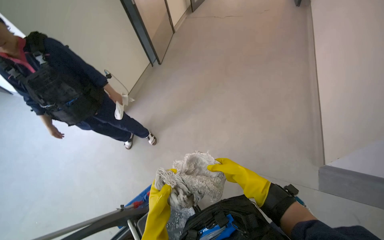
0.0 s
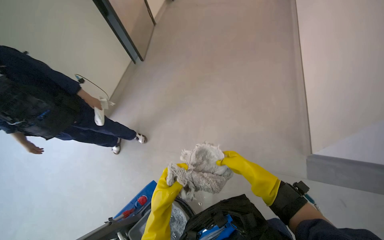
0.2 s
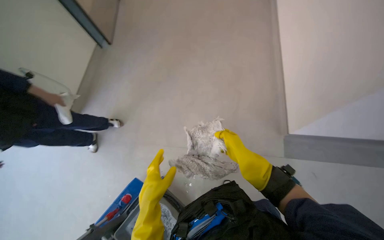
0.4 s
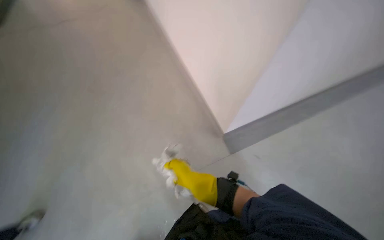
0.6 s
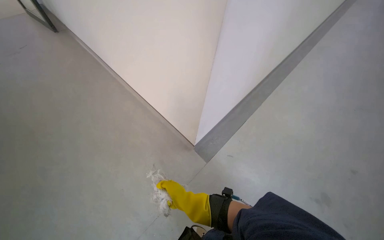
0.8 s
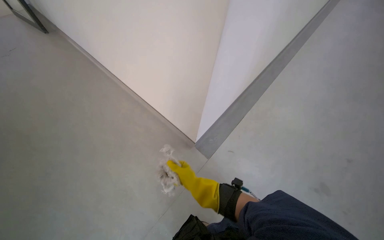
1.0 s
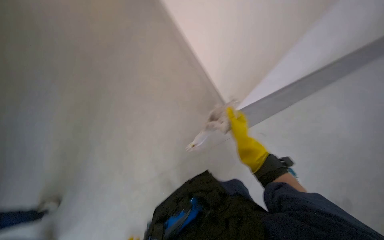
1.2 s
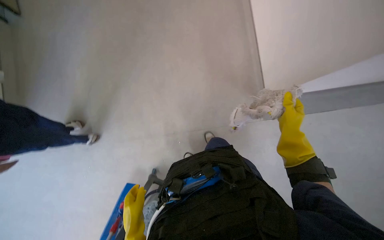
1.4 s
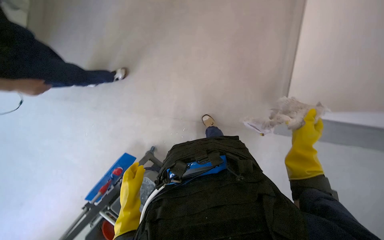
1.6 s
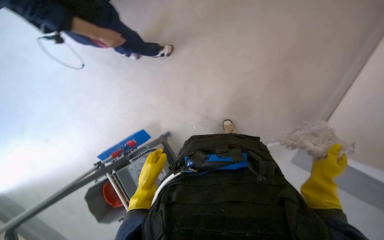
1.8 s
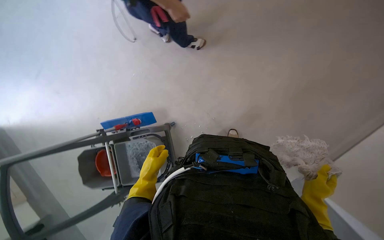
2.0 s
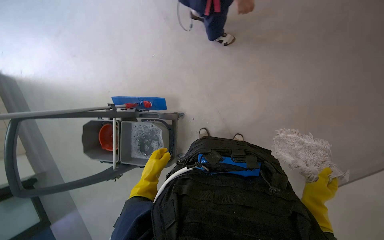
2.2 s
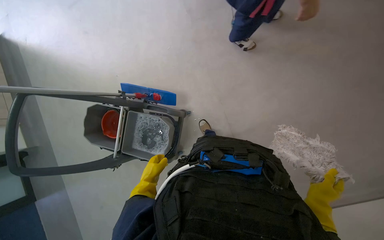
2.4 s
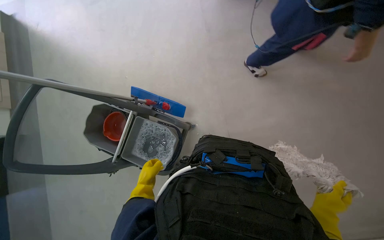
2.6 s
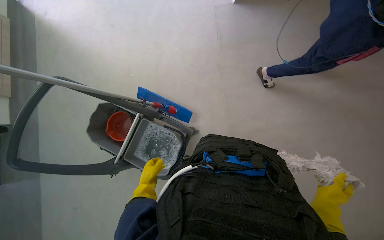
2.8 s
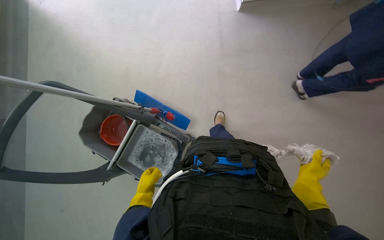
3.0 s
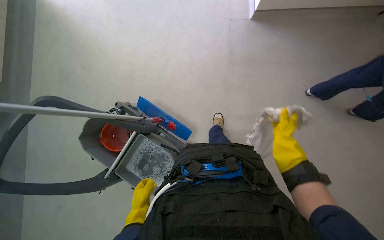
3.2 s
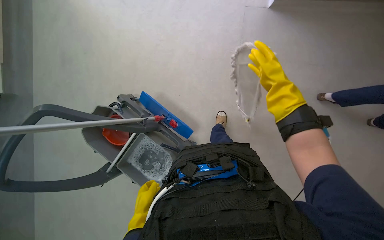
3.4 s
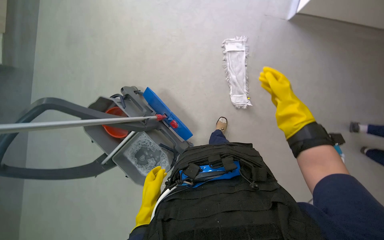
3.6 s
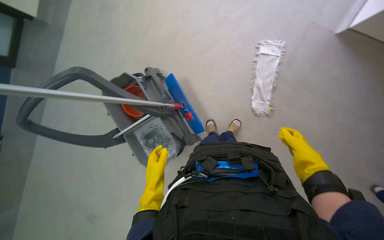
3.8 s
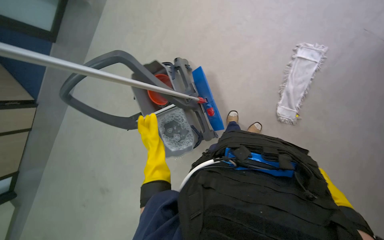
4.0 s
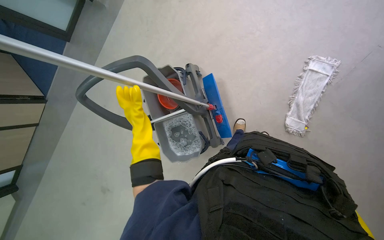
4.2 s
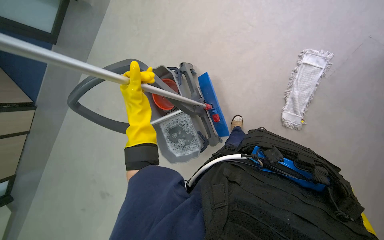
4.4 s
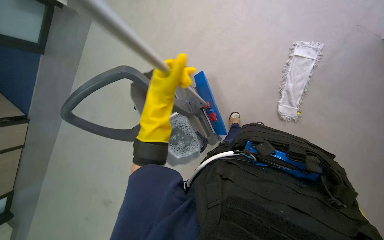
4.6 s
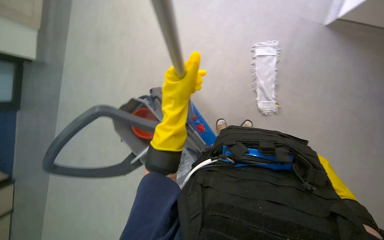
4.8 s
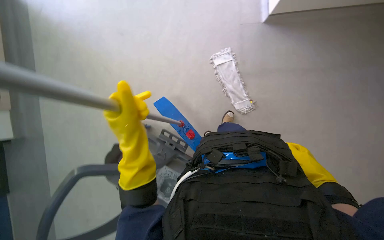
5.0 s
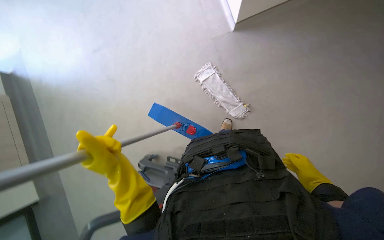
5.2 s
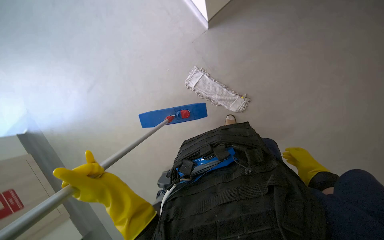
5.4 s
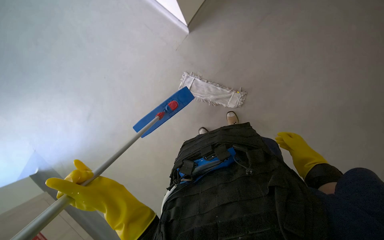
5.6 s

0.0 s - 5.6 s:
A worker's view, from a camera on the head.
Job: preparing cleaning supplies.
The whole recording: Preparing mop for cleaning. Prepares the mop for cleaning by dipping and wringing a cloth, then attaching it to the mop handle.
0.0 s - 1.4 s: The head rotates some 60 degrees to the right.
1.4 s - 2.8 s: The scene turns about 55 degrees clockwise in the picture.
2.8 s - 4.2 s: The scene turns about 35 degrees clockwise in the picture.
4.2 s - 5.6 s: The view tips upward by some 20 degrees. The scene rotates counterclockwise by approximately 70 degrees.

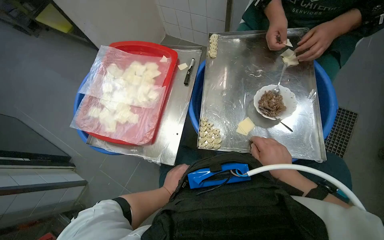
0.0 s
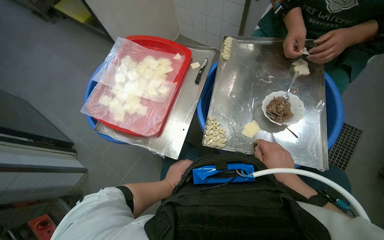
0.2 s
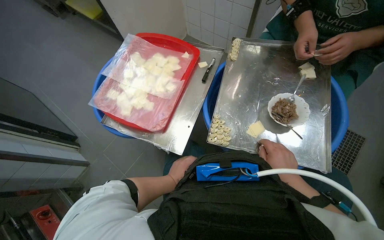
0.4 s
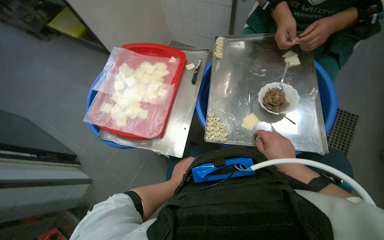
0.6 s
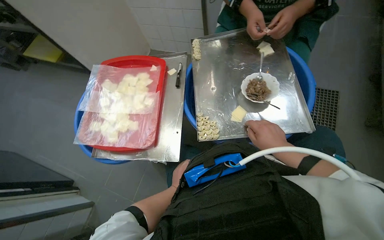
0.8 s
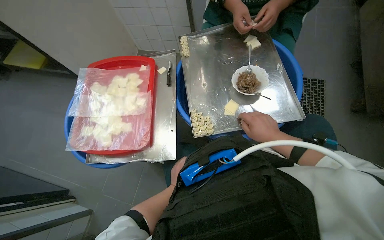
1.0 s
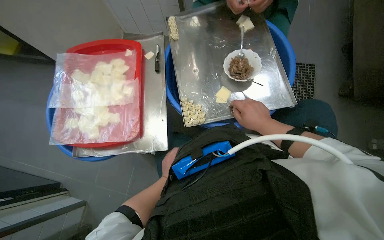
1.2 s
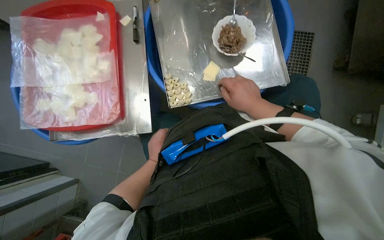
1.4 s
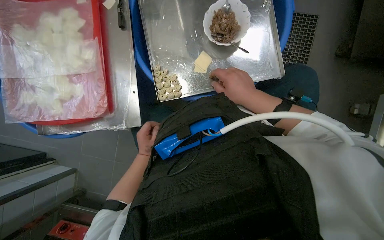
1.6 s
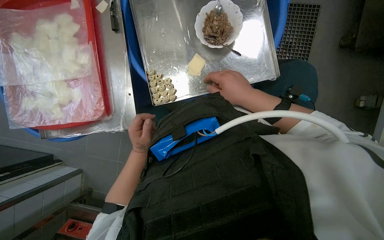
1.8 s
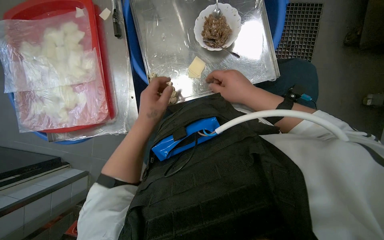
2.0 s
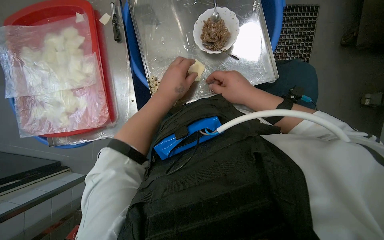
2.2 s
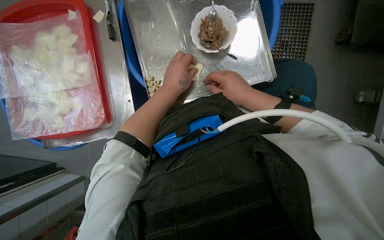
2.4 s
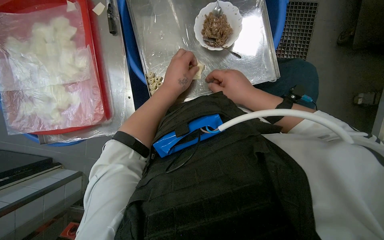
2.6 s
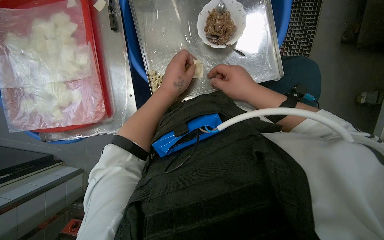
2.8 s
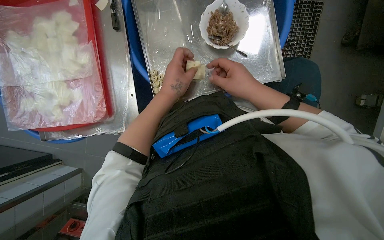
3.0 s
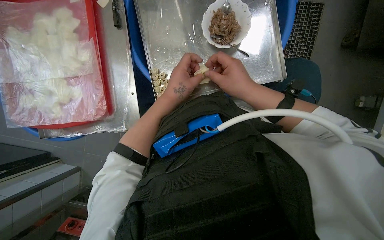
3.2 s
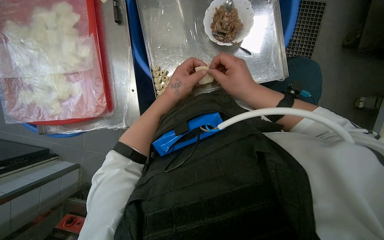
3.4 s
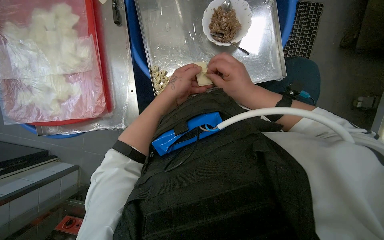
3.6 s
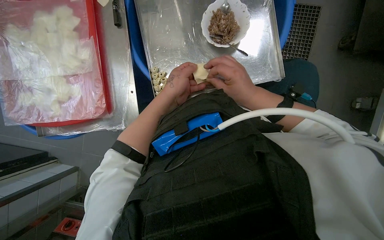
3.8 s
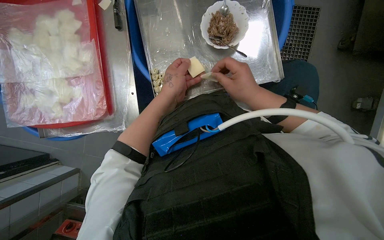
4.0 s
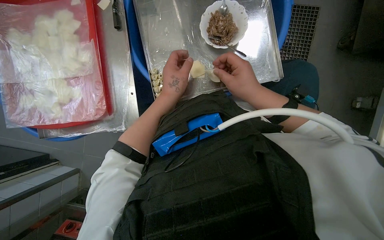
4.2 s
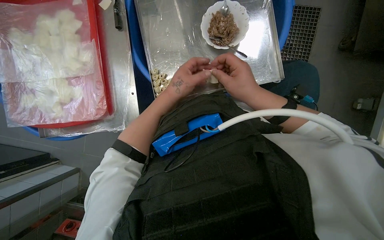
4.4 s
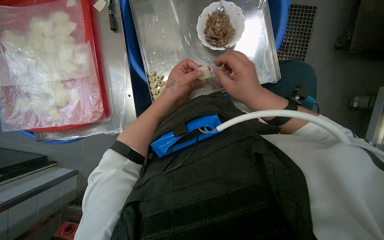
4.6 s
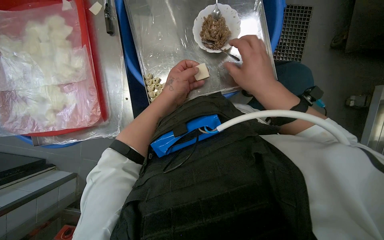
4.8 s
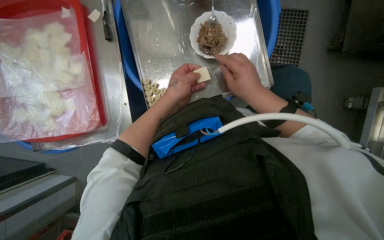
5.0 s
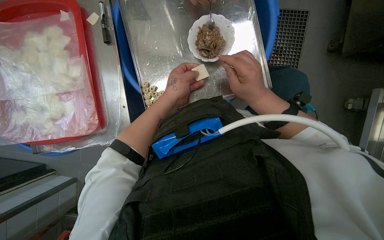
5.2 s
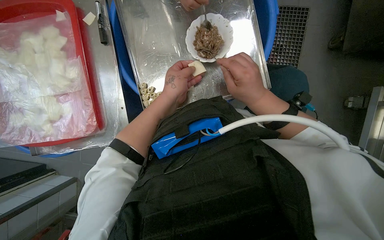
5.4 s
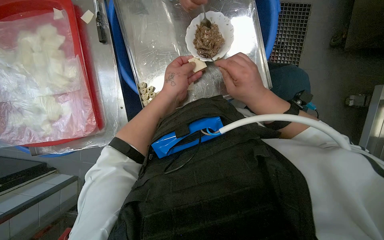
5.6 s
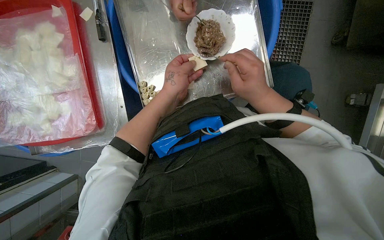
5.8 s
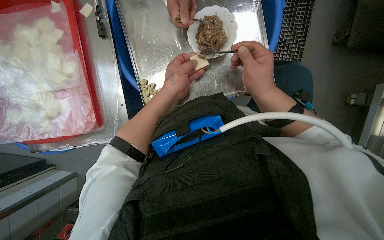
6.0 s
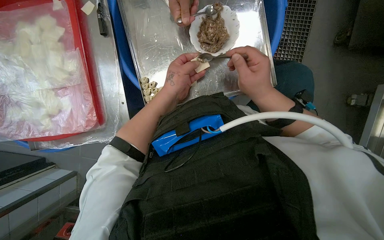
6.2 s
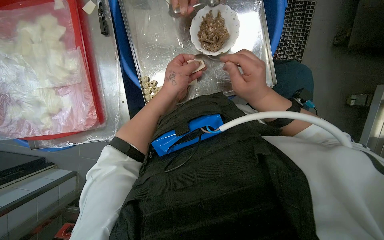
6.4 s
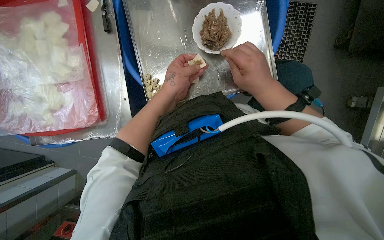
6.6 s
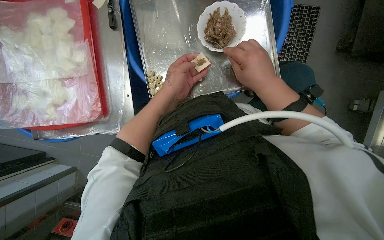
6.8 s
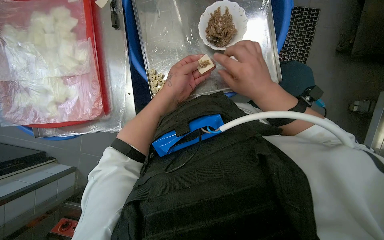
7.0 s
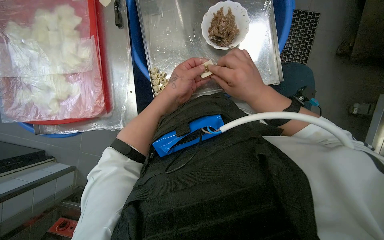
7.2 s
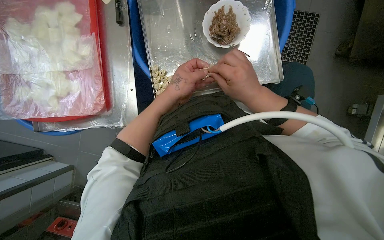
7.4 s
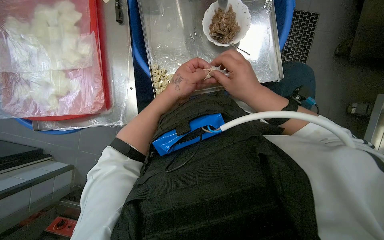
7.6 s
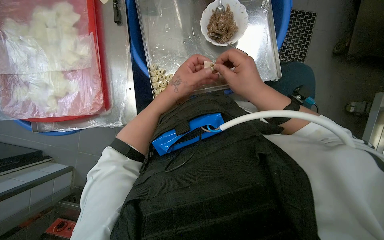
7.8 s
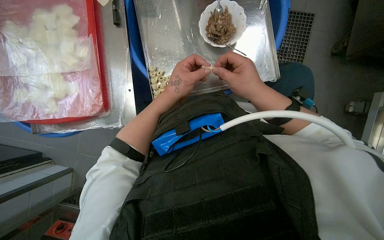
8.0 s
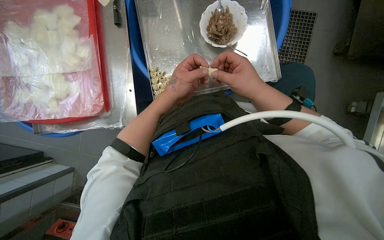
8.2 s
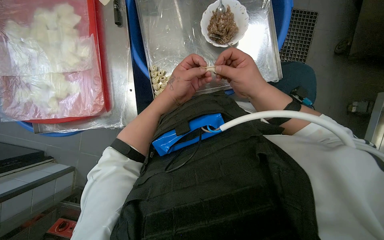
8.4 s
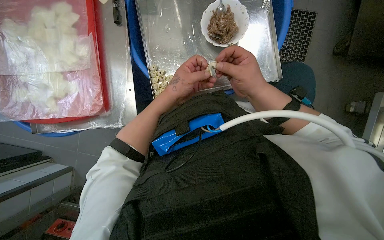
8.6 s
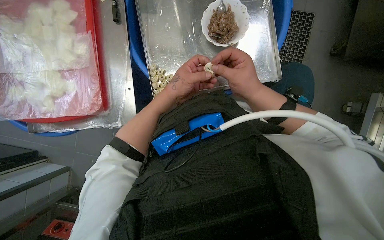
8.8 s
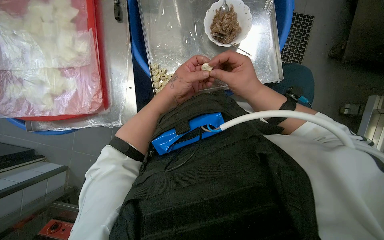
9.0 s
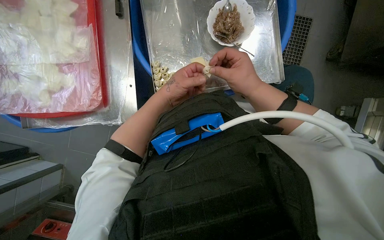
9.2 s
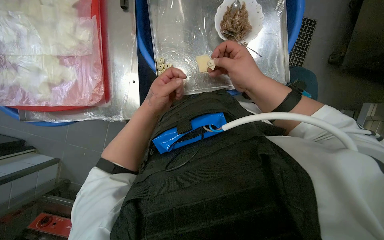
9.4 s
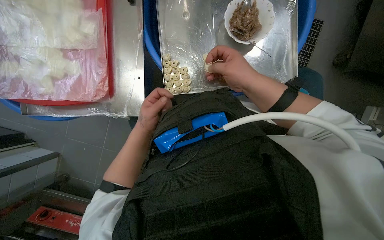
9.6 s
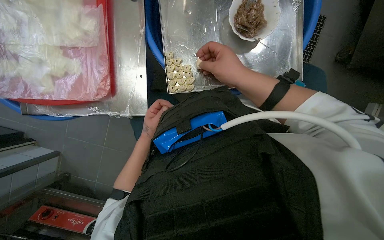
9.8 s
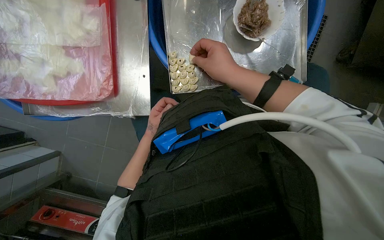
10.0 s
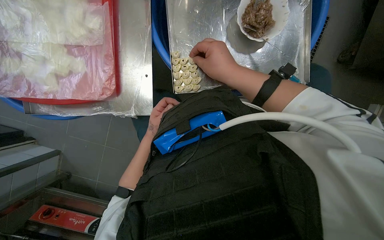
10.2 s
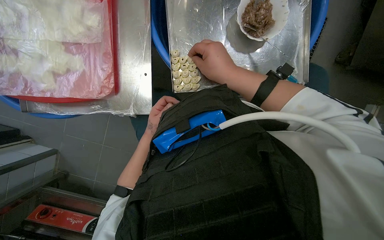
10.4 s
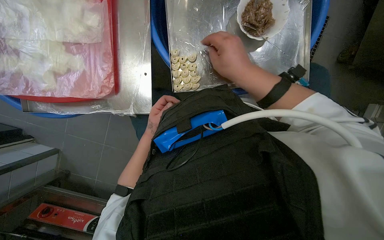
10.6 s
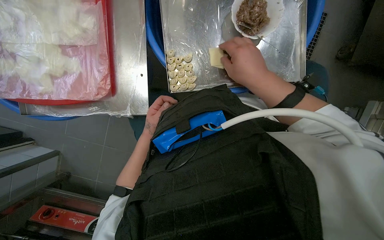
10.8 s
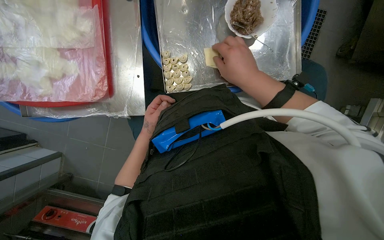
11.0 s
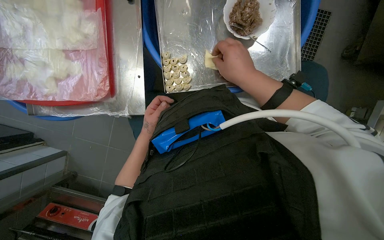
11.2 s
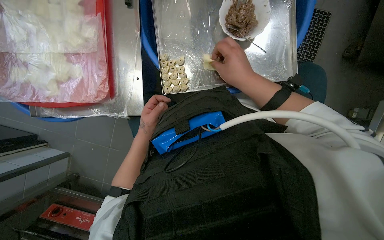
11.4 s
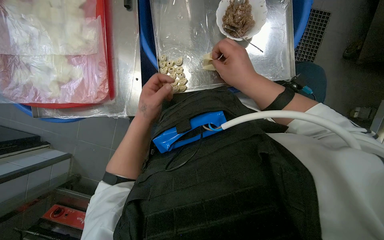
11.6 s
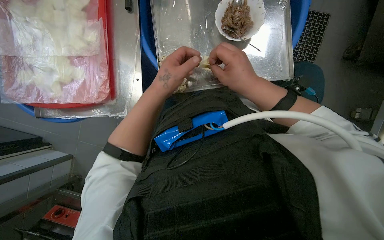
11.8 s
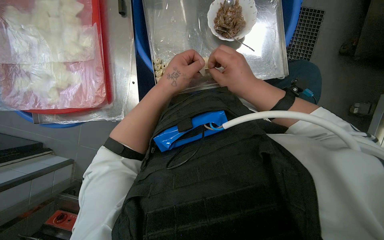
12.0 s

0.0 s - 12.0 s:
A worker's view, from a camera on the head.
Job: preparing food.
The whole recording: Making dumplings with meat filling. The worker picks up dough, fills it with meat, folds it, and places the finished dumpling on a tray.
0.0 s - 1.6 s: The wearer's head swings some 20 degrees to the right. The camera pitches downward, by approximately 15 degrees. The left hand travels farther from the camera and back again, roughly 15 cm each way.
1.6 s - 3.0 s: The left hand moves up the picture, nearer to the camera and to the right, approximately 30 cm.
3.0 s - 9.0 s: The hands stay close to where they were, moving slightly.
9.0 s - 10.4 s: The right hand goes approximately 10 cm to the left, while the left hand shifts some 20 cm to the left, farther from the camera and down the picture.
10.4 s - 12.0 s: The left hand is displaced nearer to the camera, to the right and up the picture by some 25 cm.

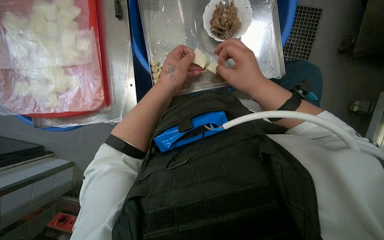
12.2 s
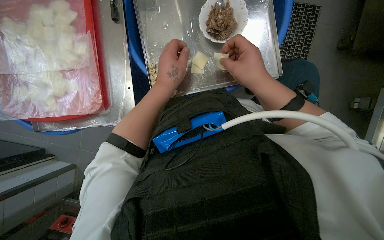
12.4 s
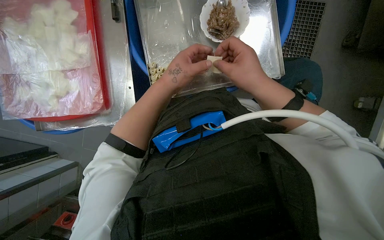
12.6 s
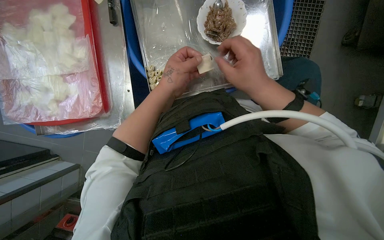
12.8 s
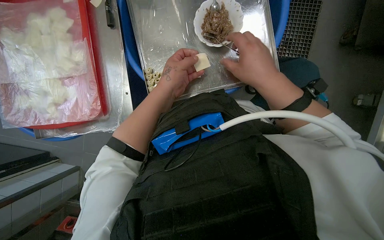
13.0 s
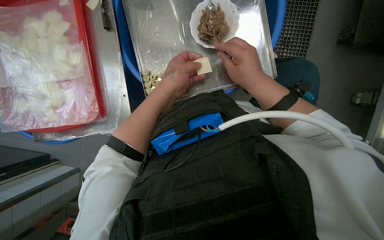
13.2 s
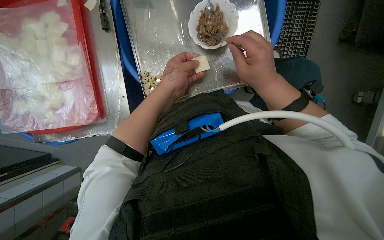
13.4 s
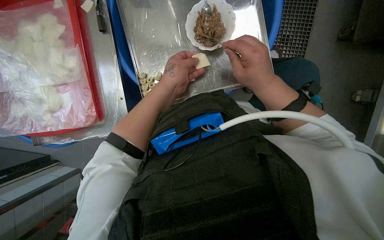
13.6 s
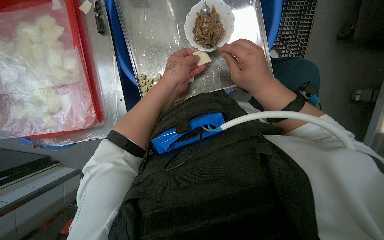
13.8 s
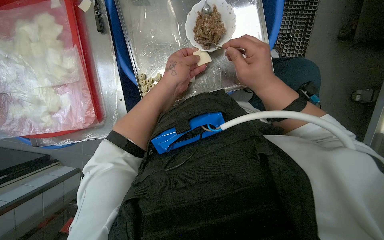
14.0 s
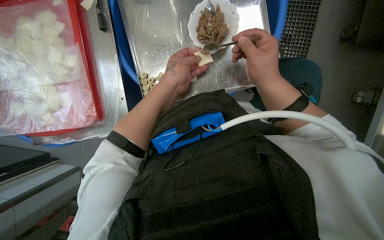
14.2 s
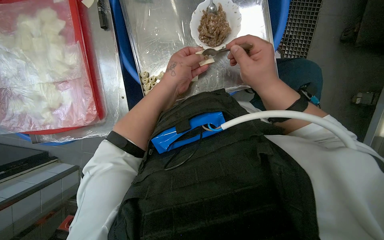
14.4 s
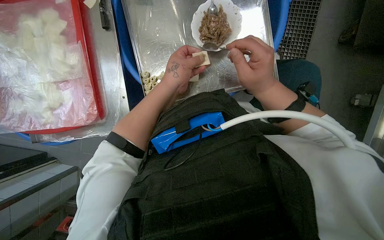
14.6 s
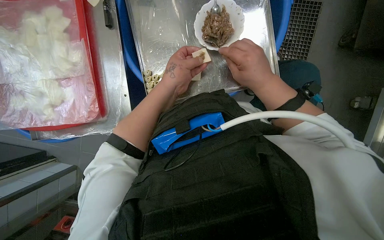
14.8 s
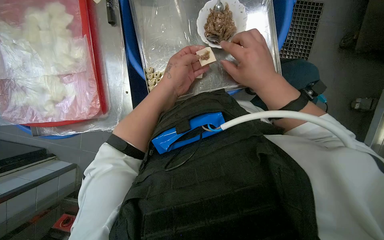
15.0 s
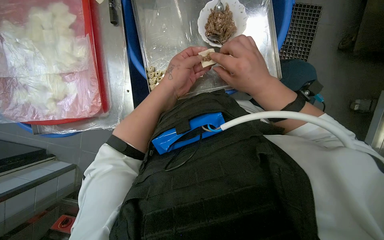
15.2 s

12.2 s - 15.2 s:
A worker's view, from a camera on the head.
Job: preparing food.
The whole recording: Making dumplings with meat filling. The worker picks up dough, fills it with meat, folds it, and places the finished dumpling on a tray.
12.2 s - 15.2 s: The hands make small movements and keep their place.
